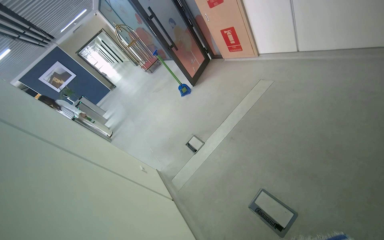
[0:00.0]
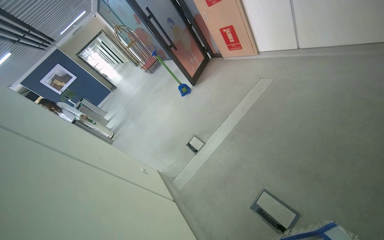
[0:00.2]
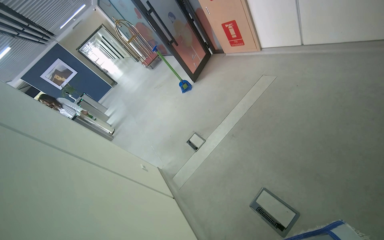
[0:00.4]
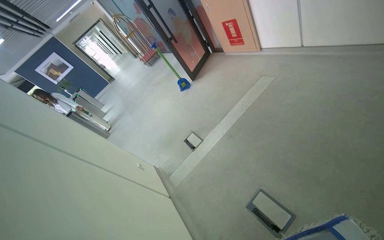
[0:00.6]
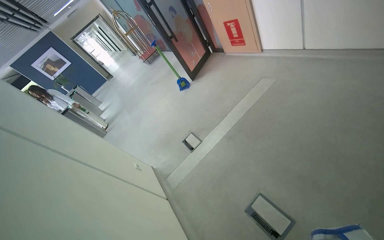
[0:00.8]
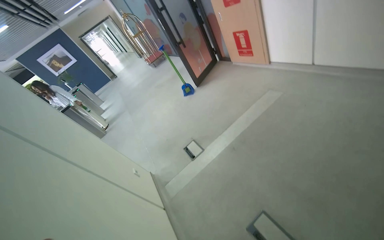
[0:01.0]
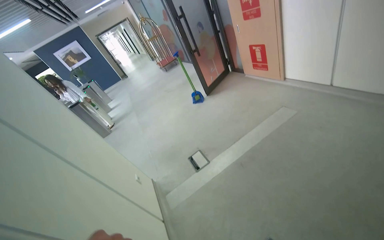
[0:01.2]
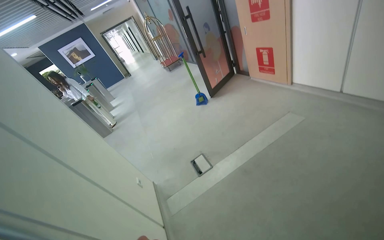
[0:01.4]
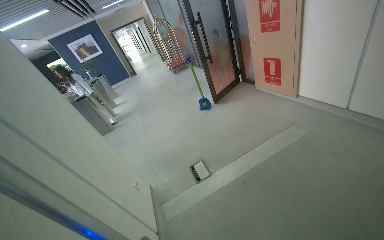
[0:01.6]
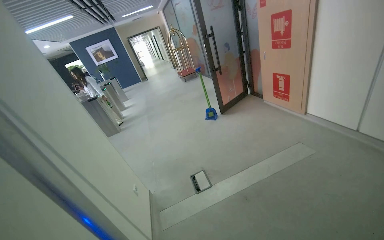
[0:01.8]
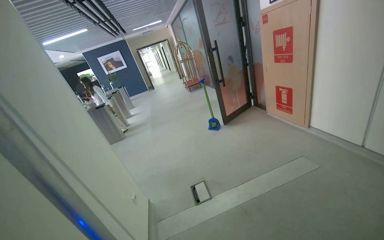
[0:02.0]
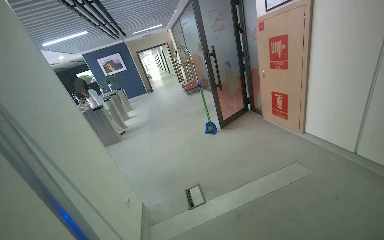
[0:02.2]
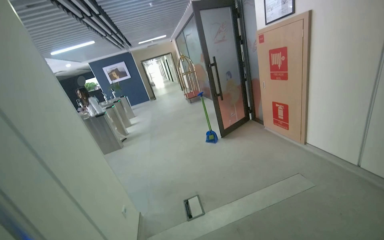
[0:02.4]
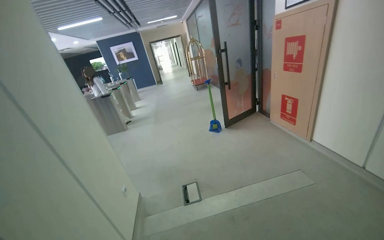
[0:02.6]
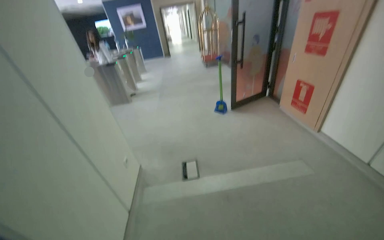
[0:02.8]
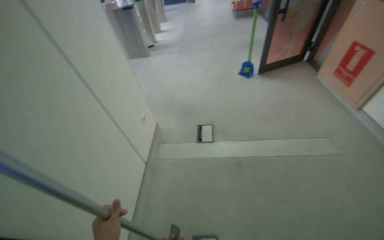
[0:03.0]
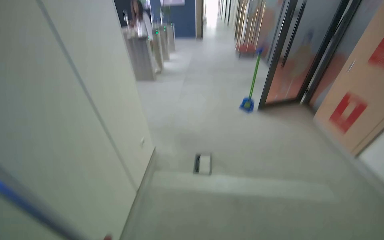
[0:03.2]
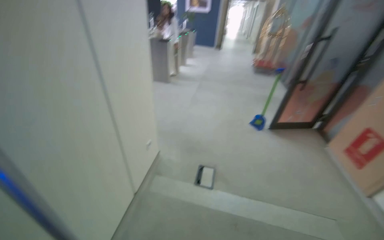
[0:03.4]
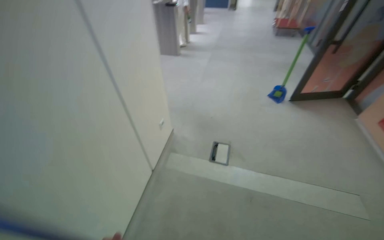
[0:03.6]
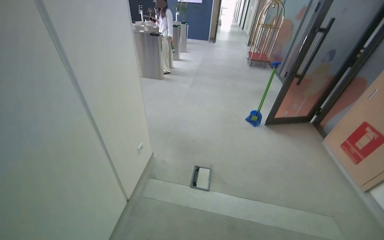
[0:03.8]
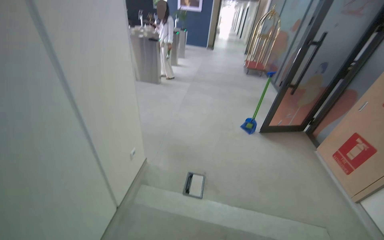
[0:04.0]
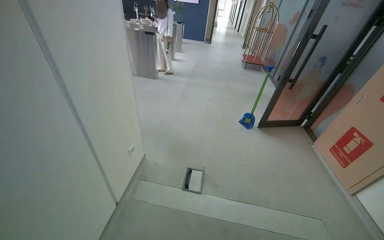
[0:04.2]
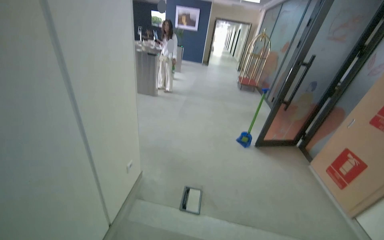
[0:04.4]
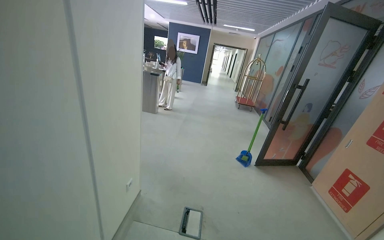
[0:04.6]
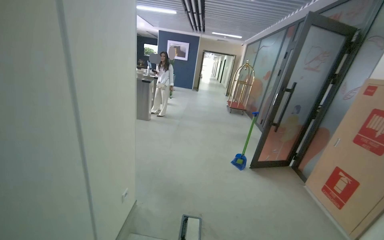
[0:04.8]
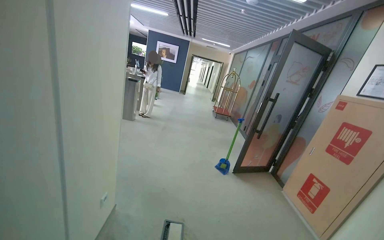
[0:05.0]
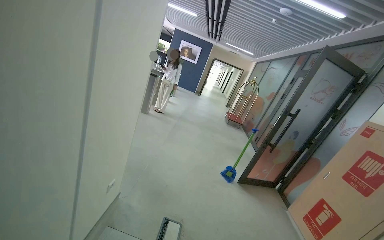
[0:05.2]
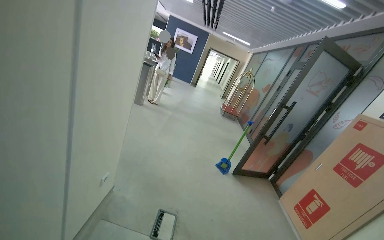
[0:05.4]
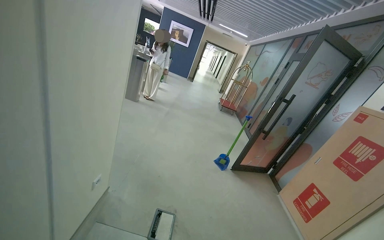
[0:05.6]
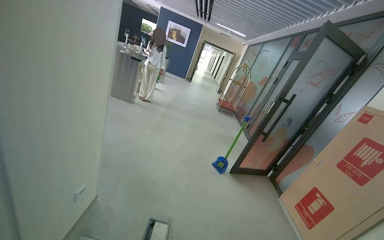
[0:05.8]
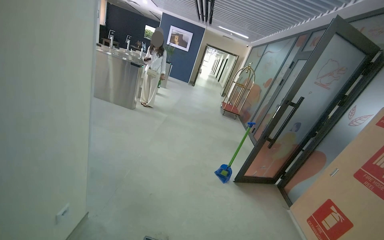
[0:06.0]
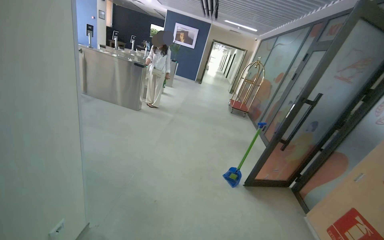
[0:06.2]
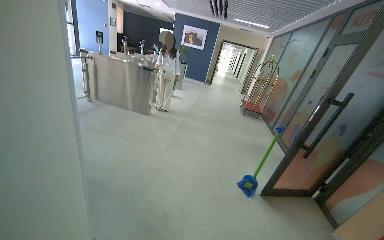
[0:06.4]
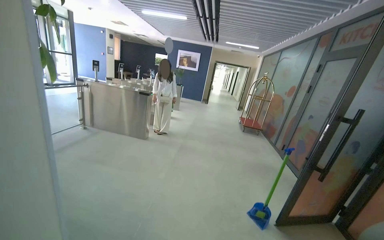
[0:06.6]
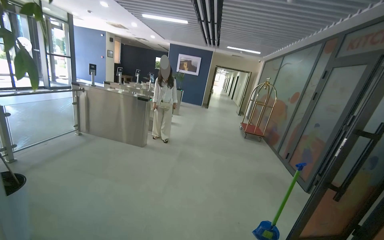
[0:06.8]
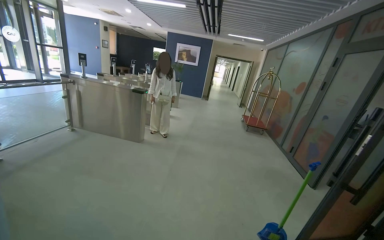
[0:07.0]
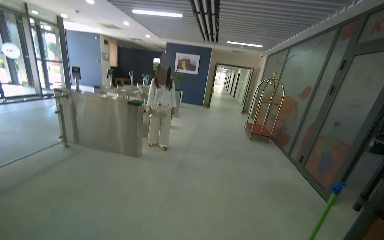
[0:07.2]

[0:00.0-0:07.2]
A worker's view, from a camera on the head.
Job: mopping floor.
The whole recording: Mopping kitchen floor. The worker mops the kitchen floor with a flat mop, moving around furniture and opening a sliding door to continue the task.
0:01.4 to 0:02.8: The wearer looks approximately 20 degrees further to the left.
0:05.8 to 0:07.2: The wearer moves approximately 1 m.

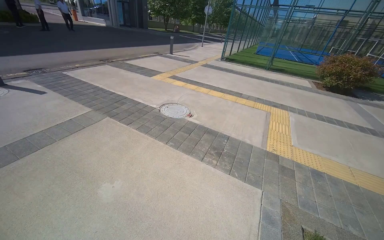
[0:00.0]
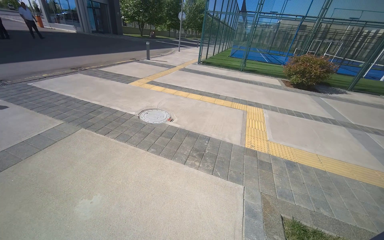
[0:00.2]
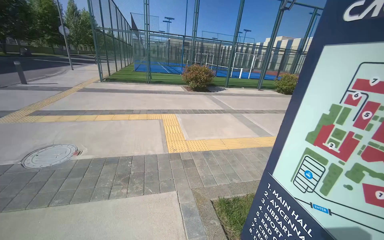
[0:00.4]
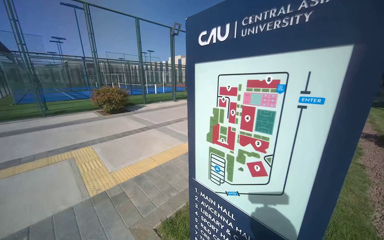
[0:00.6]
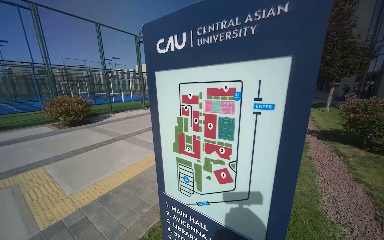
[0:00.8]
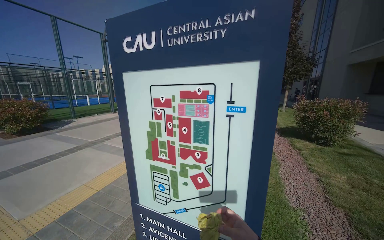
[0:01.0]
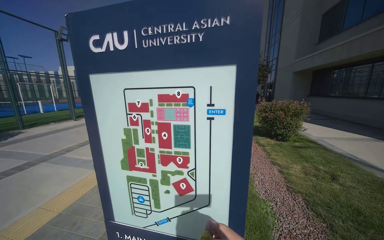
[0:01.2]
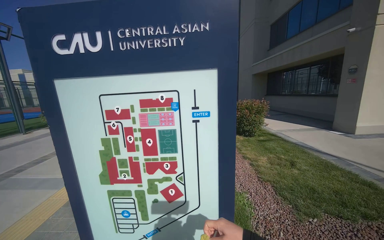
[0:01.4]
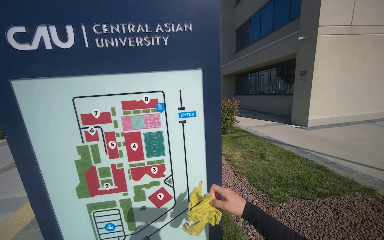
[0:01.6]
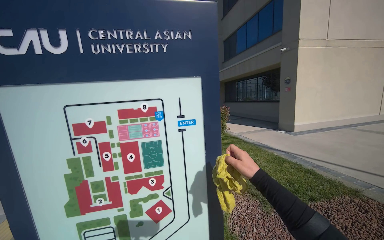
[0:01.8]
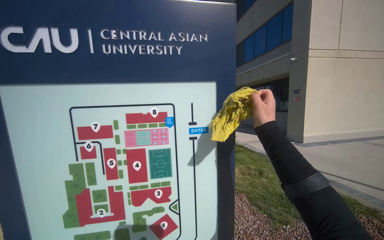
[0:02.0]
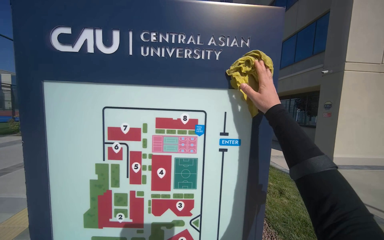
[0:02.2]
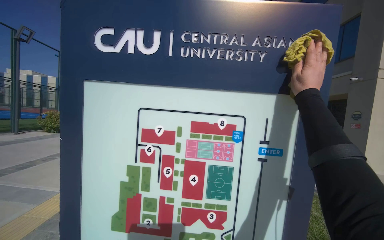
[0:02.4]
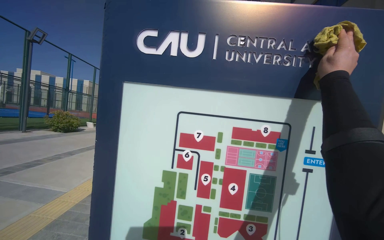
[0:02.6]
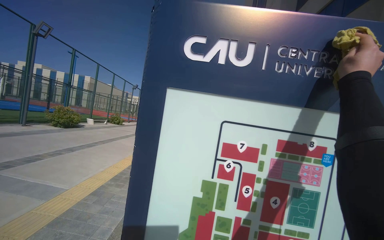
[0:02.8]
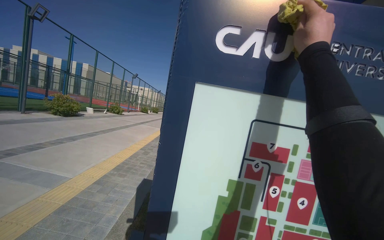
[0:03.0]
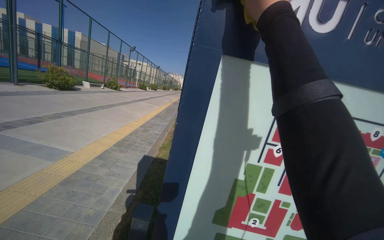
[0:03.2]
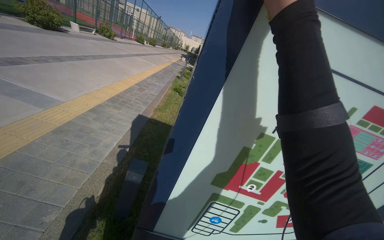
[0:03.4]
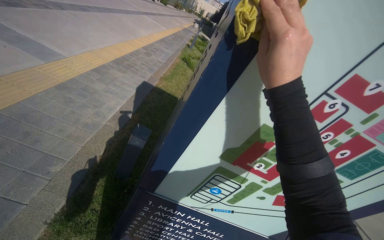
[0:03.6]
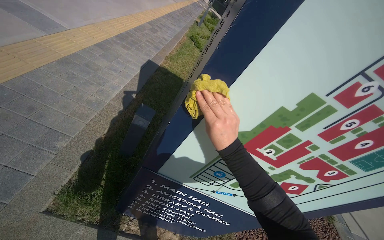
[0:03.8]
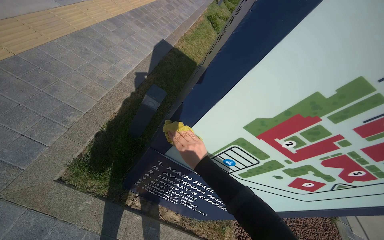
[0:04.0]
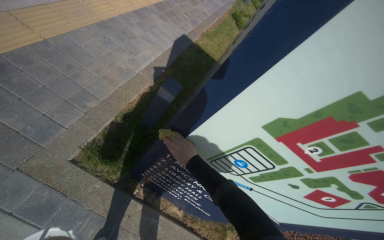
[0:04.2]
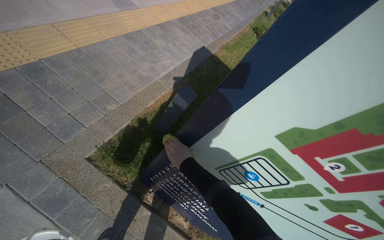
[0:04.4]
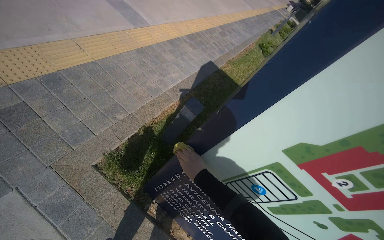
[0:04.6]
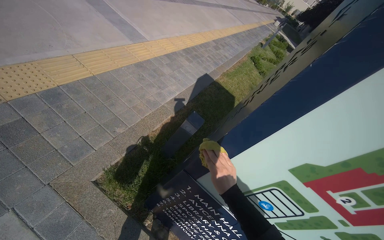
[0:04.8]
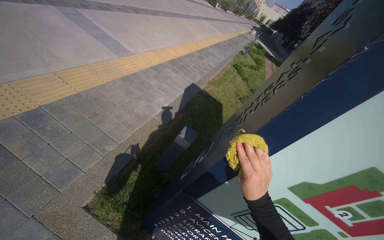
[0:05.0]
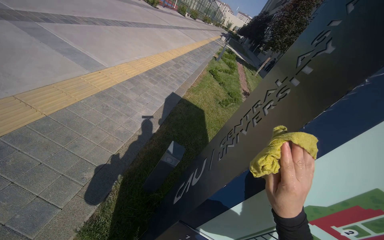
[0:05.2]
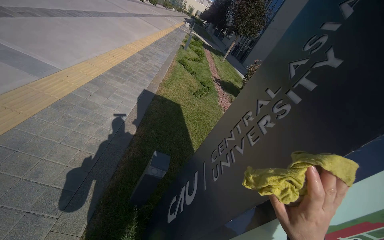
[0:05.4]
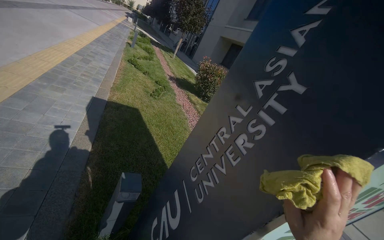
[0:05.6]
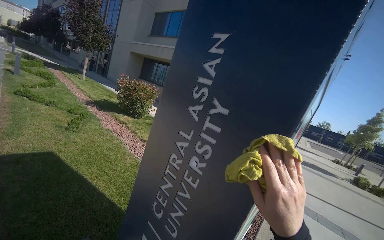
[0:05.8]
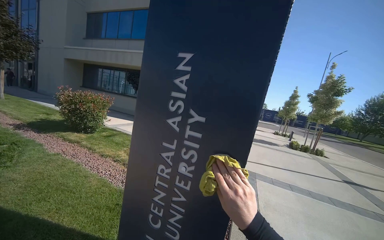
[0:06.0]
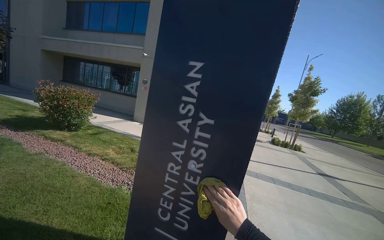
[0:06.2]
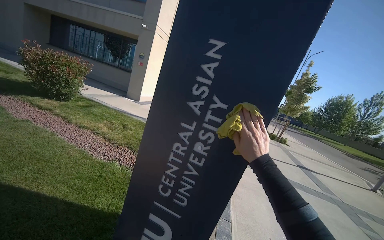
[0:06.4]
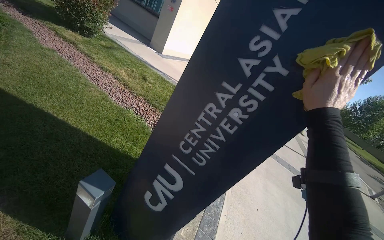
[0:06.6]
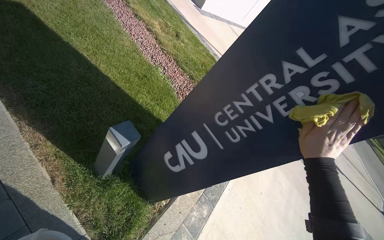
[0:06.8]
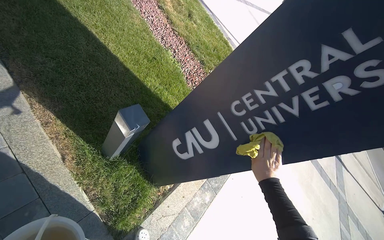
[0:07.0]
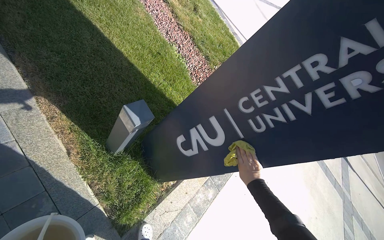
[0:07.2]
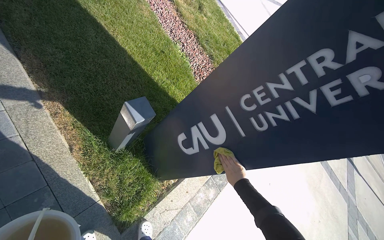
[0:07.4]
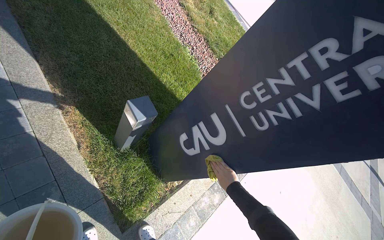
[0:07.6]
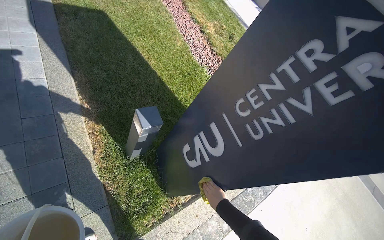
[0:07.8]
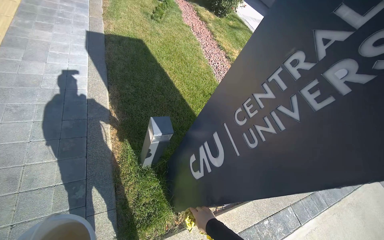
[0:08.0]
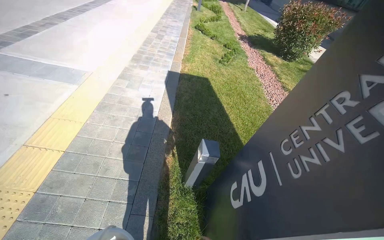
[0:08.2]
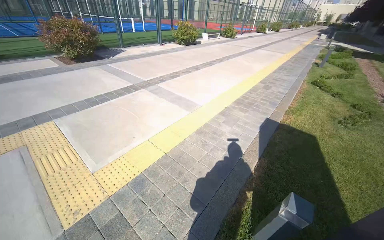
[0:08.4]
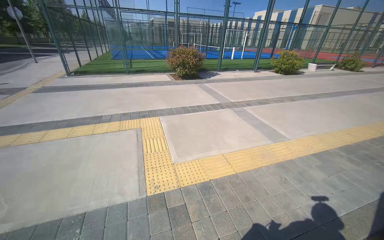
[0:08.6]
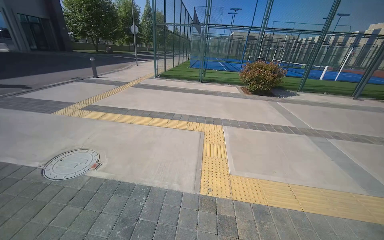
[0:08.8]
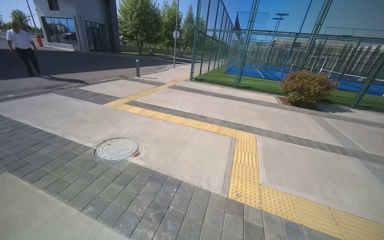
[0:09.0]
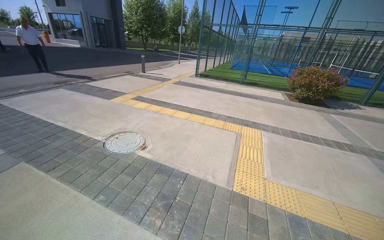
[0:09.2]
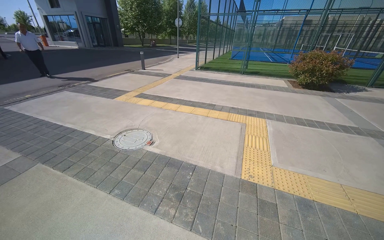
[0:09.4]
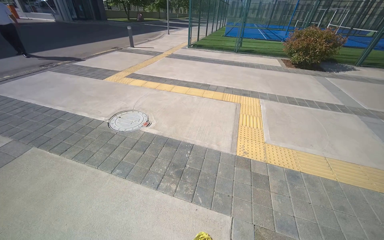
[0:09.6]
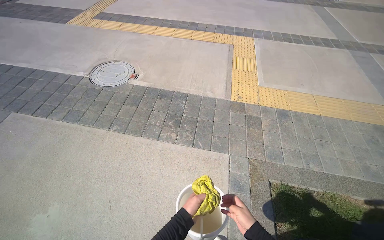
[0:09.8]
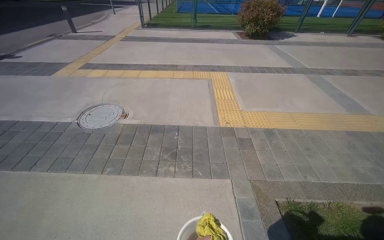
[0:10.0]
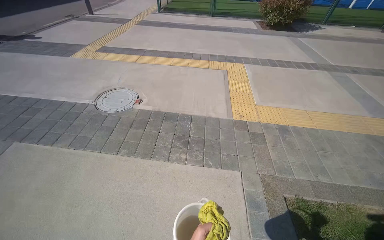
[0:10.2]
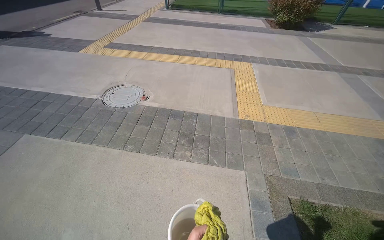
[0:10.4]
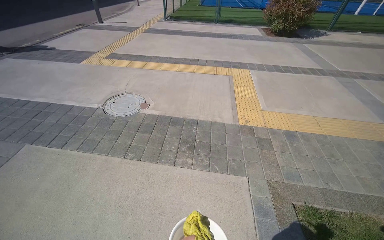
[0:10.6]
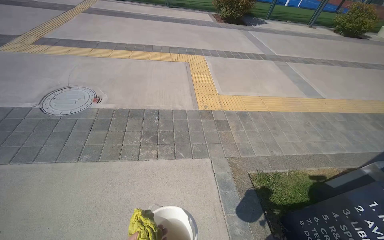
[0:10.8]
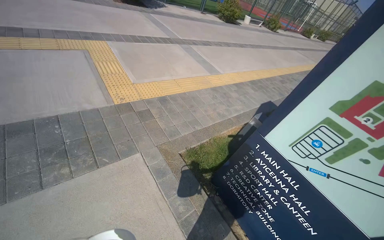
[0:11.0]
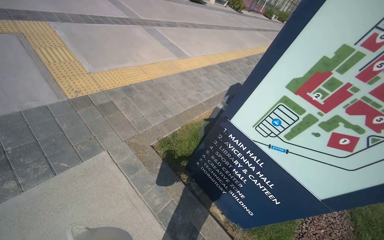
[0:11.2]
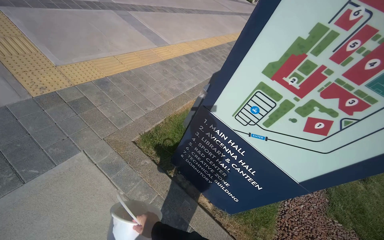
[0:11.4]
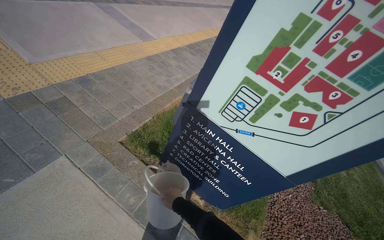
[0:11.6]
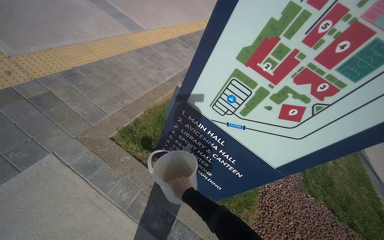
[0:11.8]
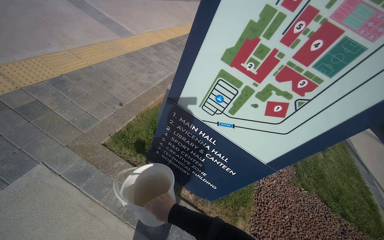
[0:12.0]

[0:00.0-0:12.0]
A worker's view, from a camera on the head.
Job: wiping surfaces.
The whole recording: Cleaning outdoor sign. The worker wipes the large outdoor sign with a yellow rag.
0:00.0 to 0:01.6: The head travels roughly 50 cm. The head rotates some 125 degrees to the right. The view tilts about 20 degrees upward.
0:01.6 to 0:03.0: The head travels to the left, approximately 50 cm.
0:03.0 to 0:04.4: The head rotates approximately 35 degrees to the left. The view tilts some 40 degrees downward.
0:04.4 to 0:06.0: The wearer moves some 50 cm. The wearer's head swings about 95 degrees to the right.
0:06.0 to 0:07.6: The head rotates approximately 40 degrees to the left. The camera pitches downward, by about 40 degrees.
0:07.6 to 0:09.0: The wearer moves roughly 1 m. The head turns to the left by some 150 degrees. The wearer looks about 55 degrees further upward.
0:09.0 to 0:10.4: The camera is carried approximately 50 cm. The view tips downward by approximately 20 degrees.
0:10.4 to 0:12.0: The wearer moves roughly 50 cm. The wearer's head swings about 70 degrees to the right. The view tilts some 20 degrees downward.
